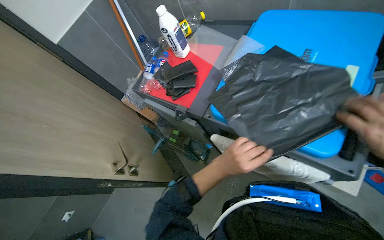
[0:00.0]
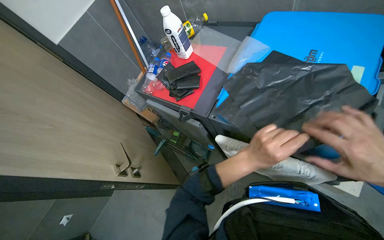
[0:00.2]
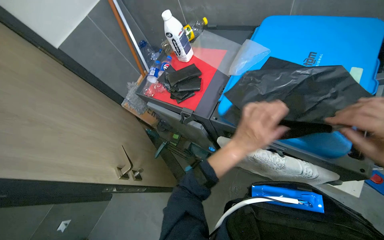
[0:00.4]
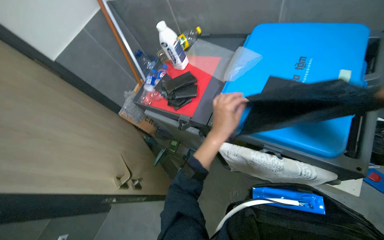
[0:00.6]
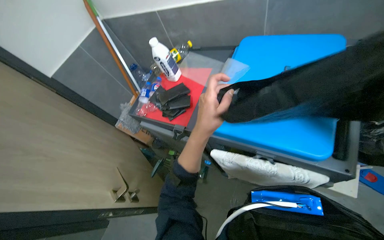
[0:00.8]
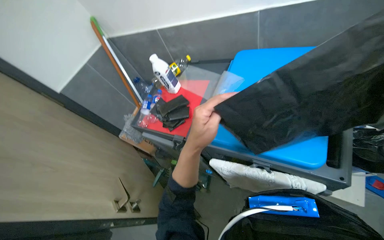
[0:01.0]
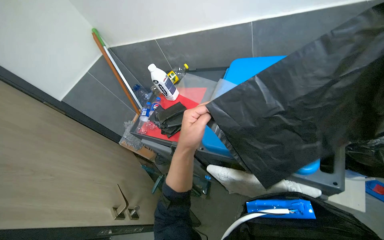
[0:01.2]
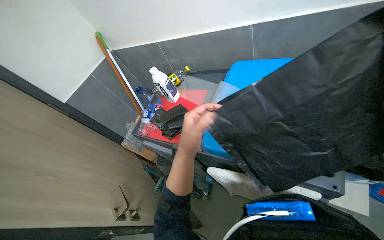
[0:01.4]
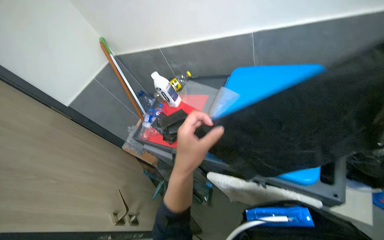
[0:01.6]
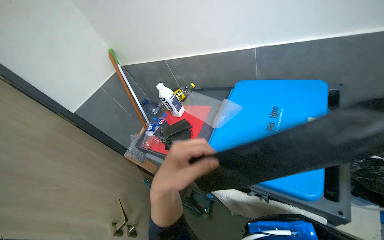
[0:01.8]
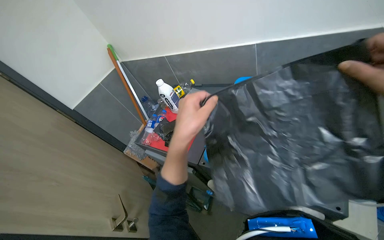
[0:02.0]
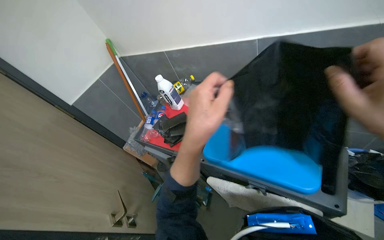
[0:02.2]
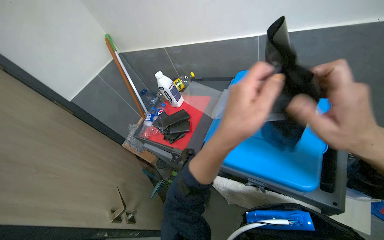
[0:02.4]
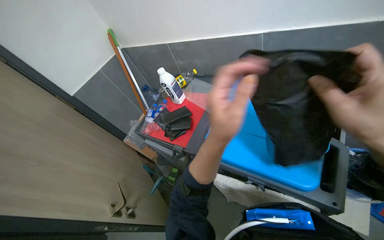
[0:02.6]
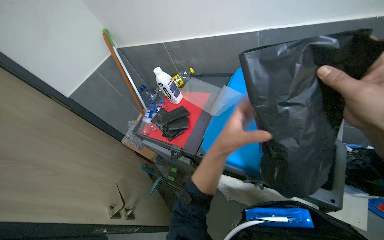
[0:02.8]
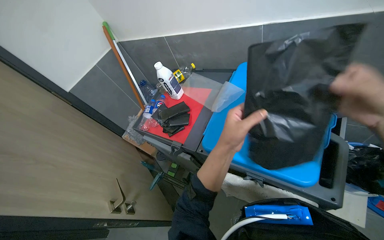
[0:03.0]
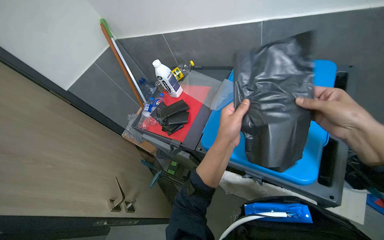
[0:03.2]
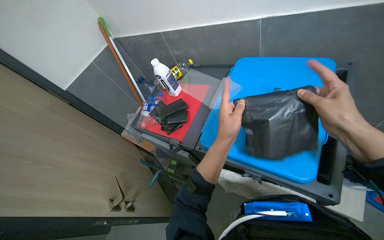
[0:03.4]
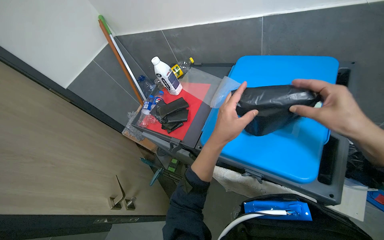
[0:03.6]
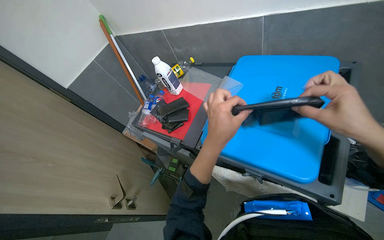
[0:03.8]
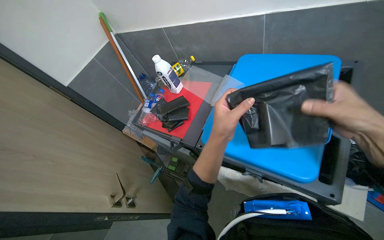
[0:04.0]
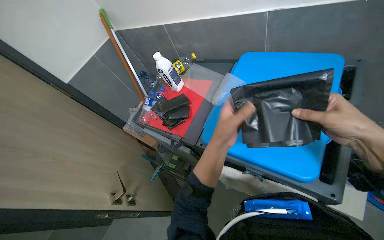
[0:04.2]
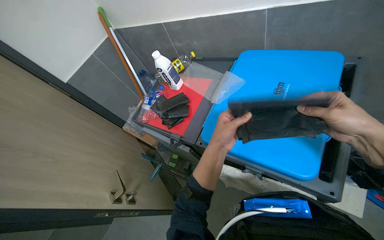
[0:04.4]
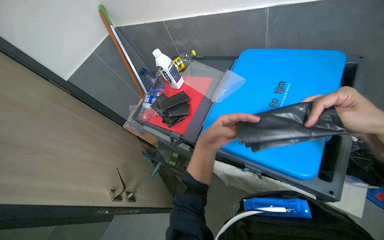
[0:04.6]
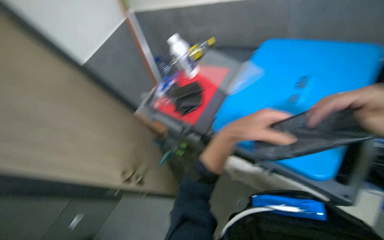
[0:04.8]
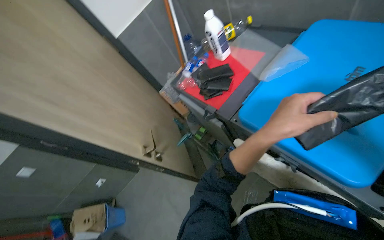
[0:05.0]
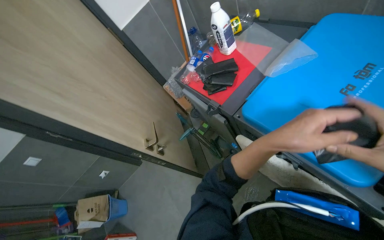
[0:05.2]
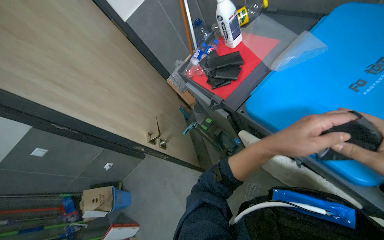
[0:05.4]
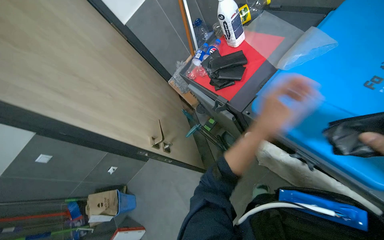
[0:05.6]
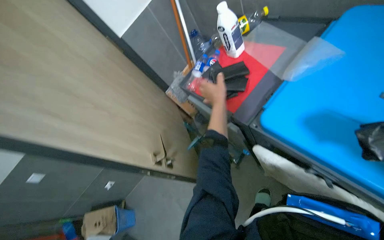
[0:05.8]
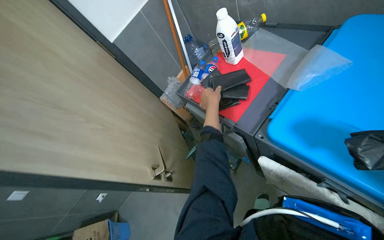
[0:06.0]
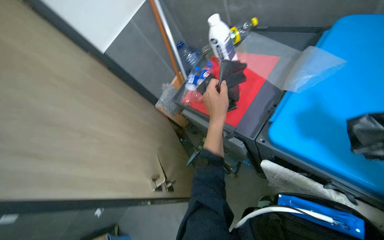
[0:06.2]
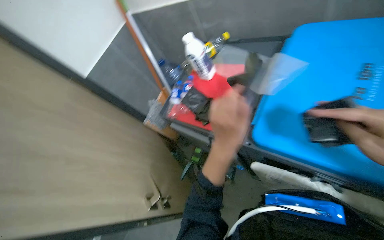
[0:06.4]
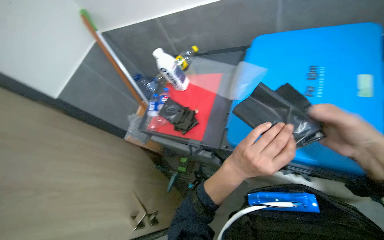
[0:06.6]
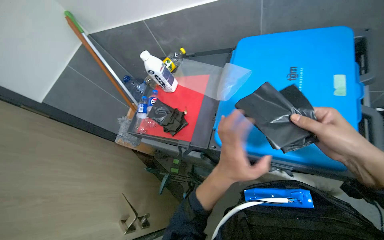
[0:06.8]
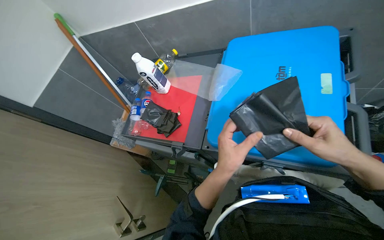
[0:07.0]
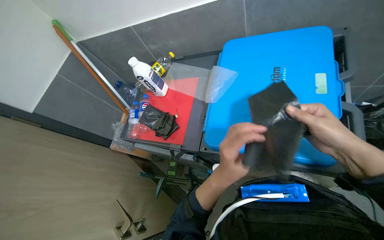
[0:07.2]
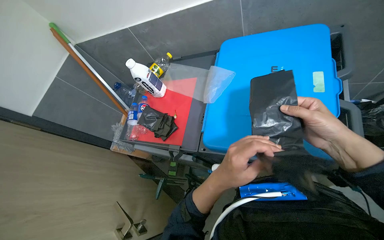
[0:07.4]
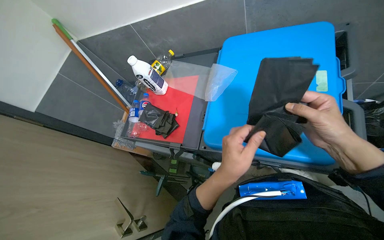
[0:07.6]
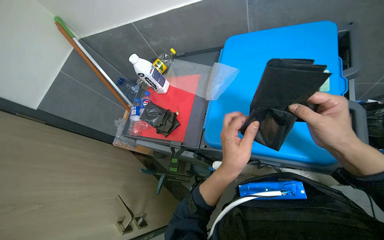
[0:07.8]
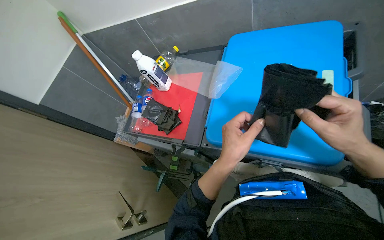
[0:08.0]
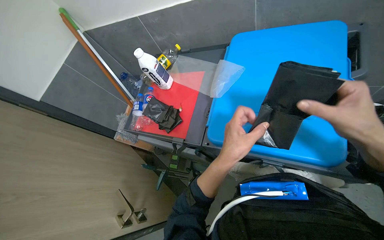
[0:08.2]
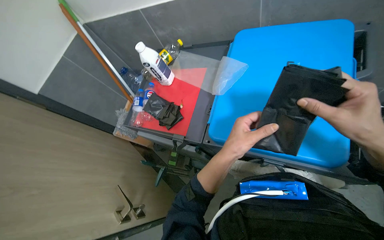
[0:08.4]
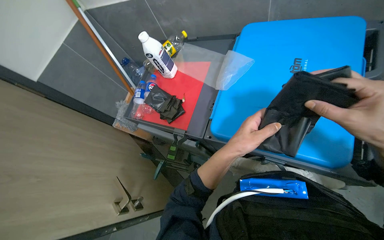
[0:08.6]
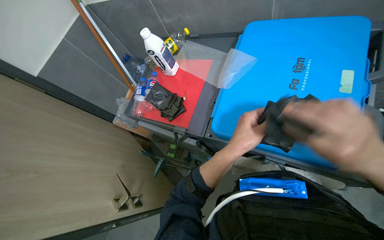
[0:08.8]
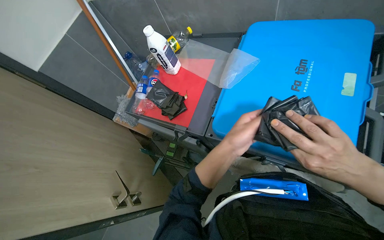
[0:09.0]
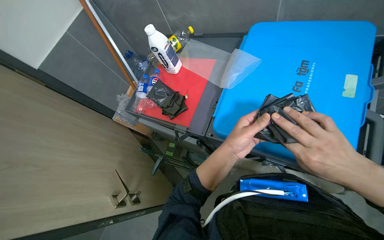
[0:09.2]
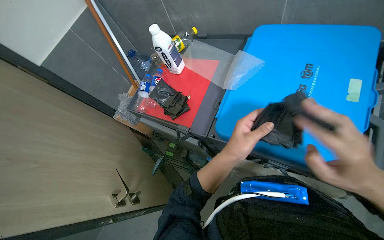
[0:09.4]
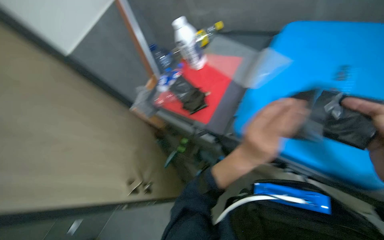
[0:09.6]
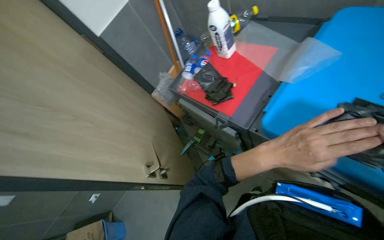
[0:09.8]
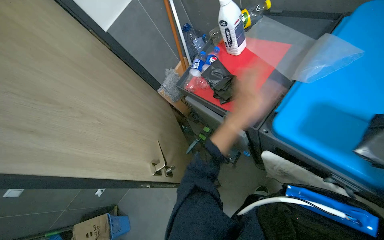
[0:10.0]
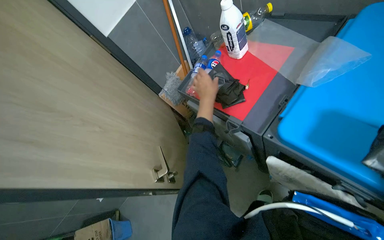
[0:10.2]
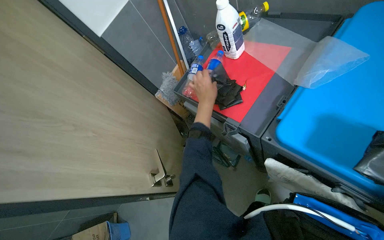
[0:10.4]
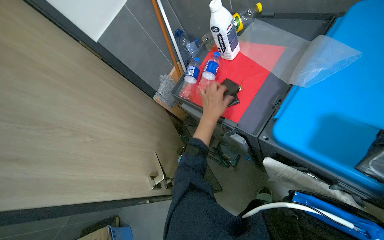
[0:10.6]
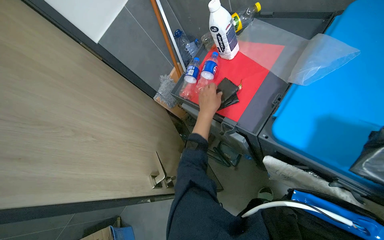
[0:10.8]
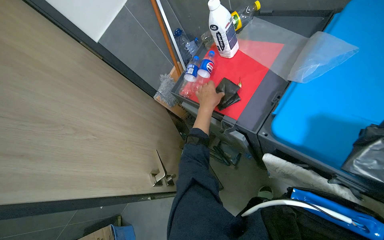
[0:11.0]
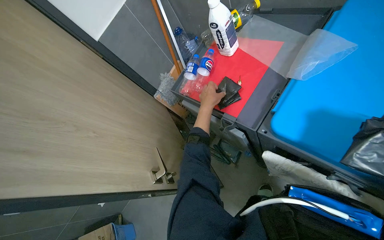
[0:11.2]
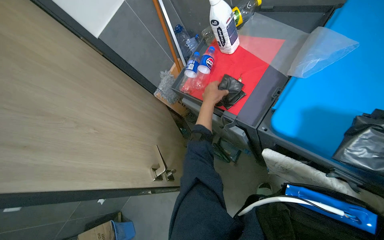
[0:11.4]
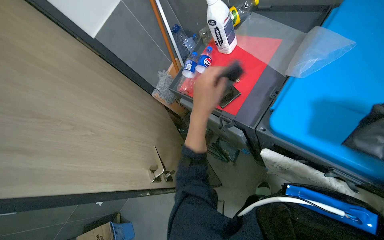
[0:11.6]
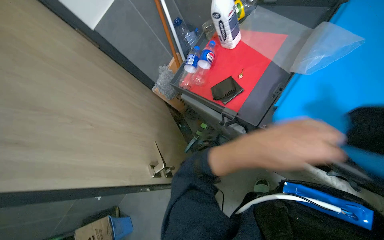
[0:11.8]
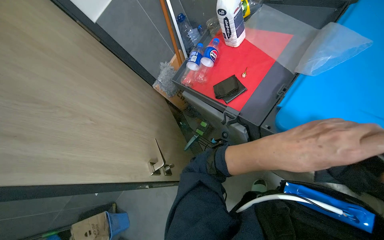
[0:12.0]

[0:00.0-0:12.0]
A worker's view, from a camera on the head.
Job: preparing cleaning supplies.
The whole recording: Unfolding and preparing trash bags. The worker unfolds and neatly stacks black trash bags, then places them into a bucket.
0:00.0 to 0:01.6: The camera pitches upward, by approximately 15 degrees. The left hand heads nearer to the camera and to the left, covering some 20 cm.
0:01.6 to 0:03.0: The left hand is displaced to the right by some 10 cm.
0:04.4 to 0:06.0: The left hand is displaced farther from the camera and up the picture by approximately 30 cm.
0:06.0 to 0:07.6: The wearer's head swings about 25 degrees to the right.
0:09.0 to 0:10.4: The wearer looks some 15 degrees further to the left. The left hand travels farther from the camera and up the picture by approximately 25 cm.
0:10.4 to 0:12.0: The left hand goes about 30 cm nearer to the camera, down the picture and to the right.

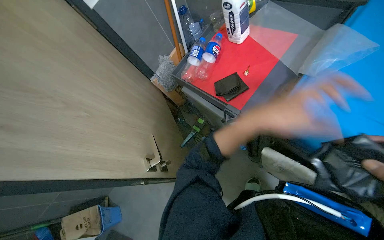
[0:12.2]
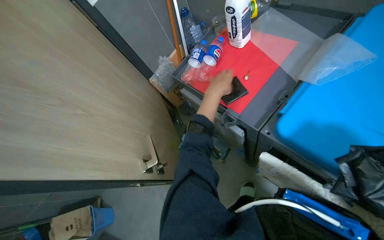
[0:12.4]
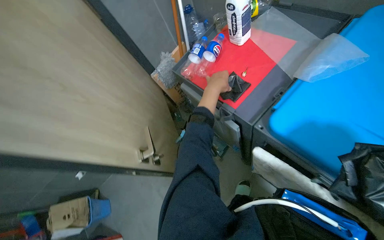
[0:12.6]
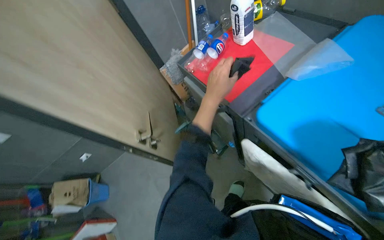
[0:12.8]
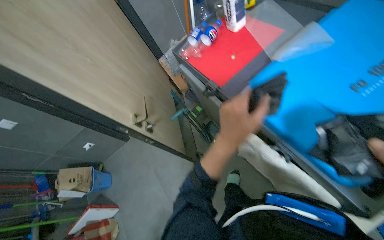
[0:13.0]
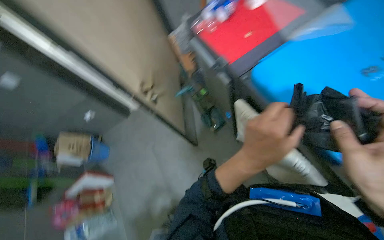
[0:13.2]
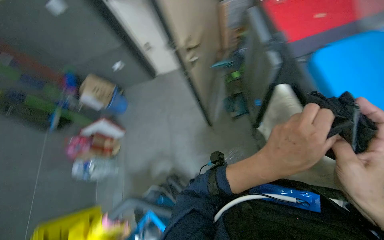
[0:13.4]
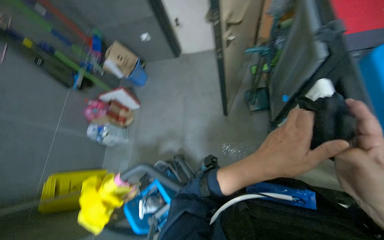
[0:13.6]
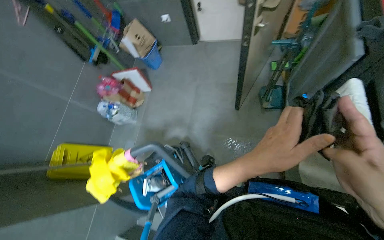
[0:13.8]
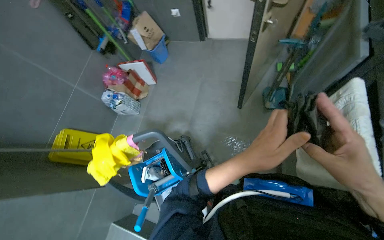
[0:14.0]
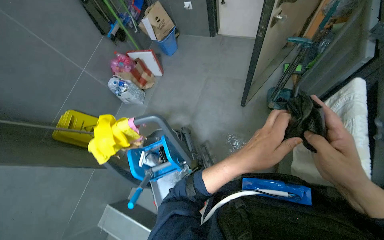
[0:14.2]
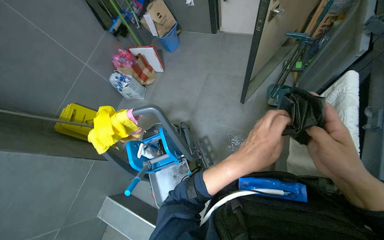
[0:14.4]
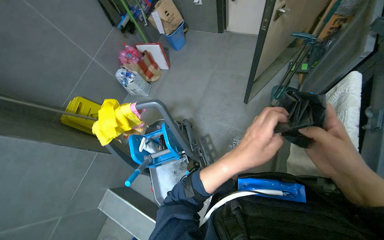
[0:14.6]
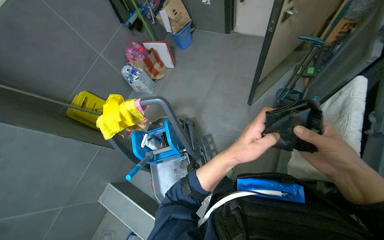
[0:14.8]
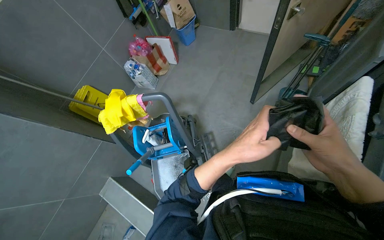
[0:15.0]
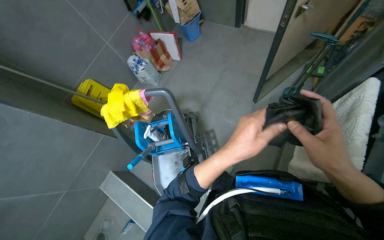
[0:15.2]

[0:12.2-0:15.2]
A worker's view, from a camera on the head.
Job: preparing cleaning supplies.
The whole recording: Unfolding and preparing trash bags. The worker unfolds and neatly stacks black trash bags, then places them into a bucket.
0:12.2 to 0:13.8: The wearer's head swings some 55 degrees to the left. The wearer looks approximately 20 degrees further downward.

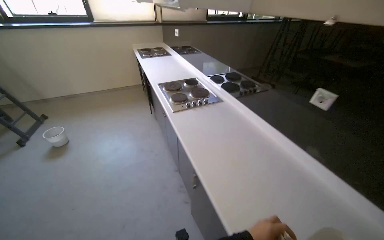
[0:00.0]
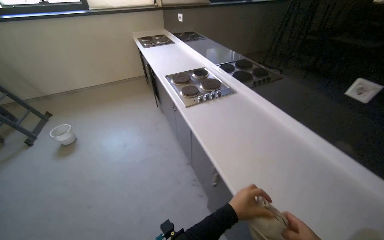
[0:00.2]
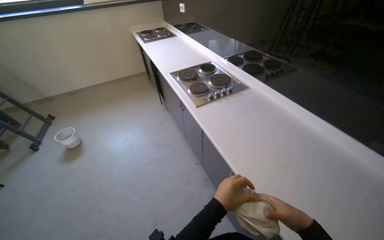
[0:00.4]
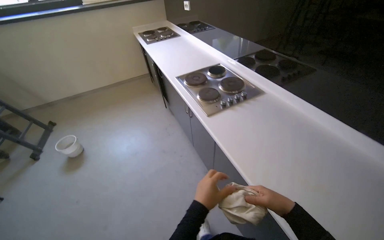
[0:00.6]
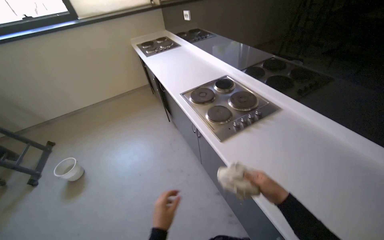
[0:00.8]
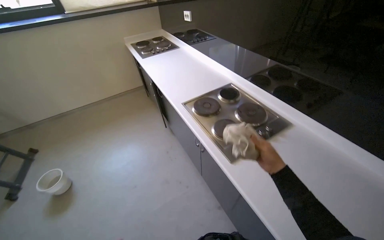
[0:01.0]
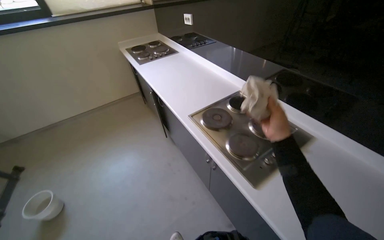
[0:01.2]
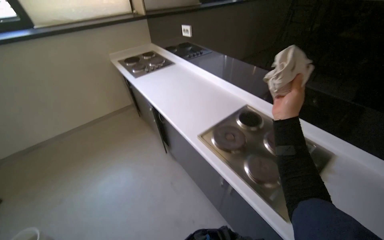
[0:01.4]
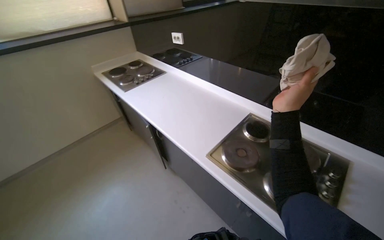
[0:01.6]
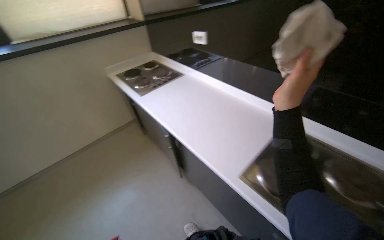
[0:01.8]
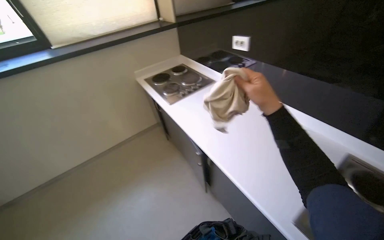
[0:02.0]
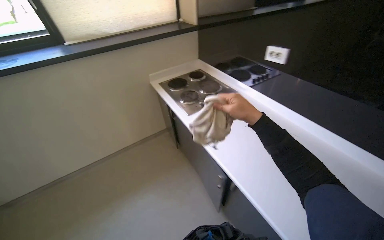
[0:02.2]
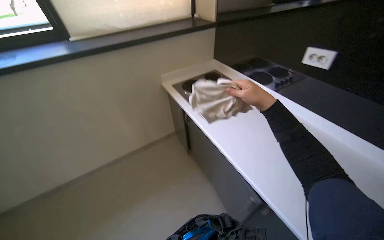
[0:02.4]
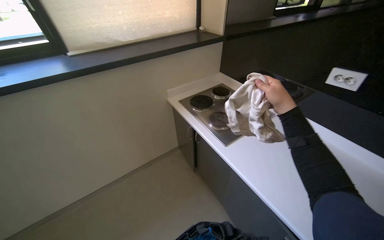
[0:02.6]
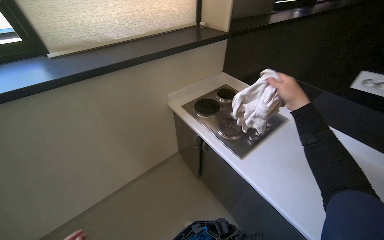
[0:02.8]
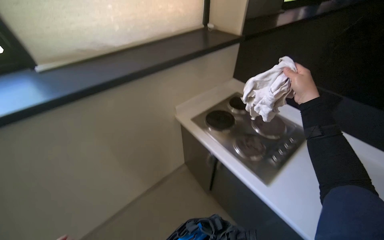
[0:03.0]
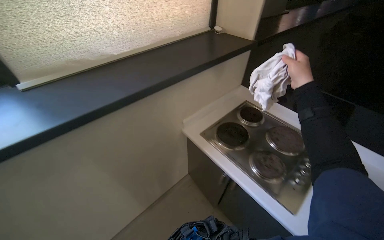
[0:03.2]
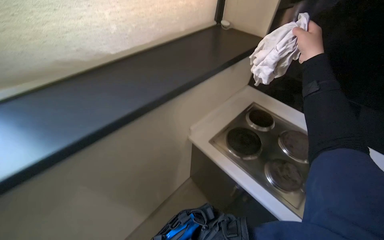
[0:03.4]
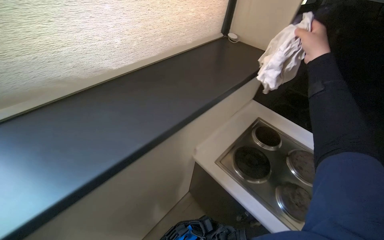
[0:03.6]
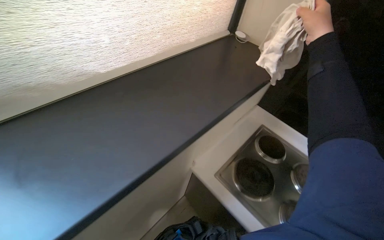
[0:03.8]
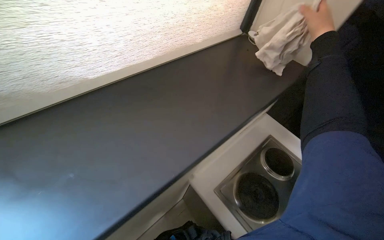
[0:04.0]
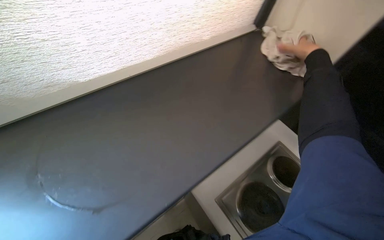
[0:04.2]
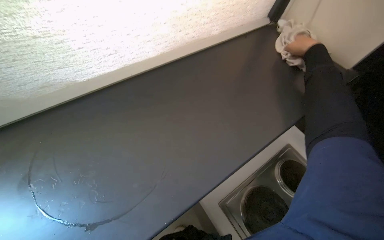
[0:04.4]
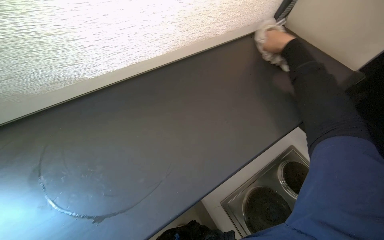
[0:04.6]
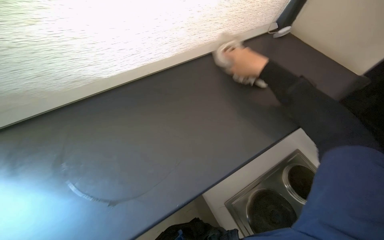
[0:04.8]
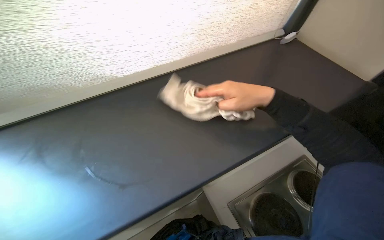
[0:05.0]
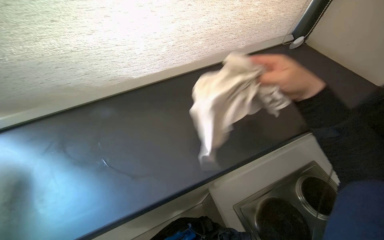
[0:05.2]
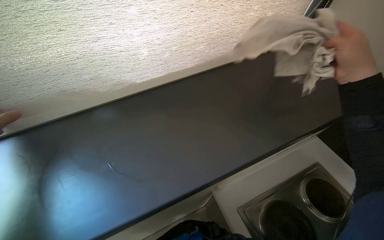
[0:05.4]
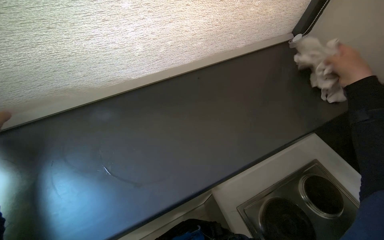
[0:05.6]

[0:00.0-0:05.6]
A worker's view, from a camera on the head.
Job: wiping surfaces.
The whole recording: Wiping kitchen countertop. The worker wipes the kitchen countertop with a cloth.
0:00.0 to 0:01.4: The camera is carried some 1 m.
0:01.4 to 0:02.8: The head travels roughly 1.5 m.
0:02.8 to 0:04.2: The camera travels about 80 cm.
0:04.2 to 0:05.6: The right hand travels to the left and back again, roughly 30 cm each way.
